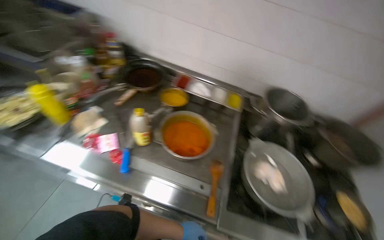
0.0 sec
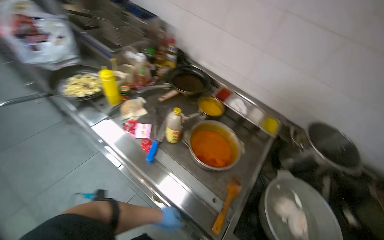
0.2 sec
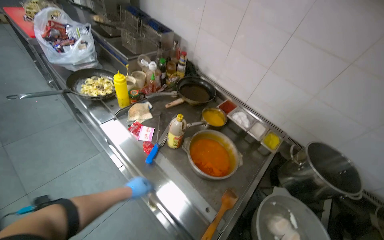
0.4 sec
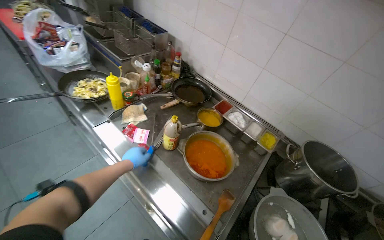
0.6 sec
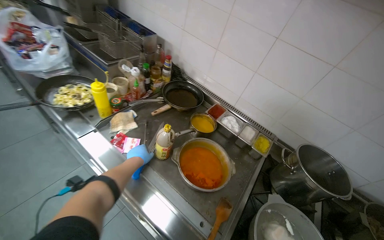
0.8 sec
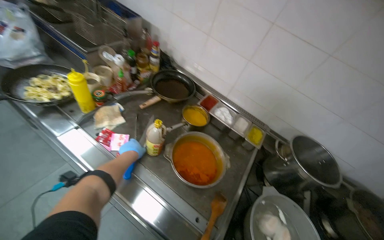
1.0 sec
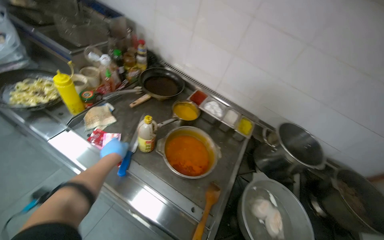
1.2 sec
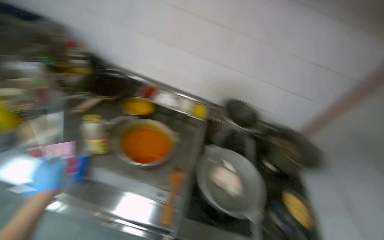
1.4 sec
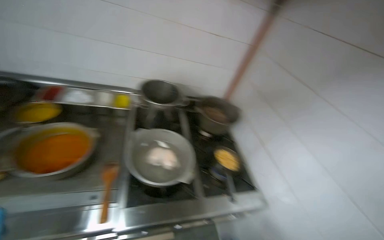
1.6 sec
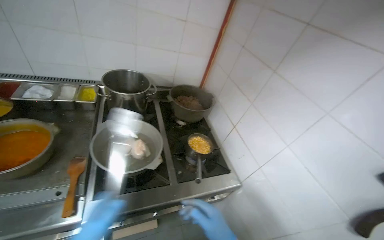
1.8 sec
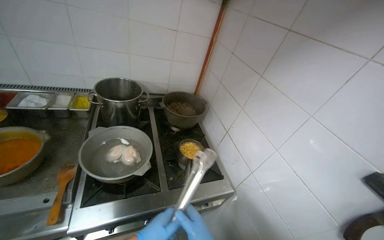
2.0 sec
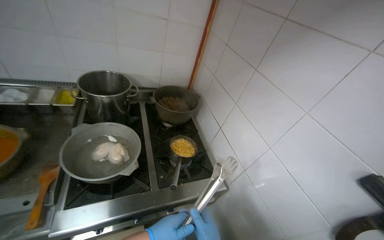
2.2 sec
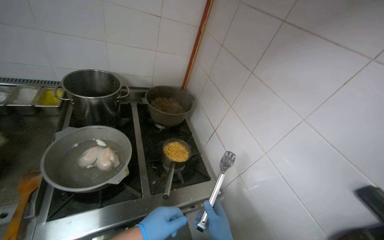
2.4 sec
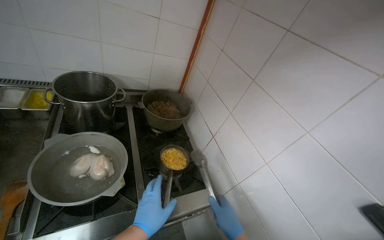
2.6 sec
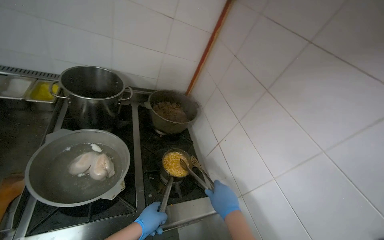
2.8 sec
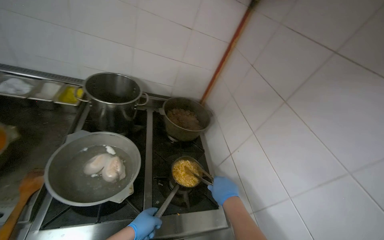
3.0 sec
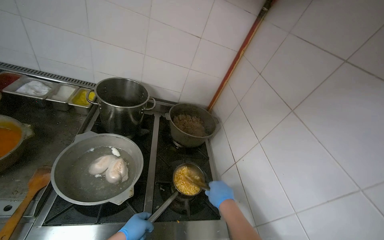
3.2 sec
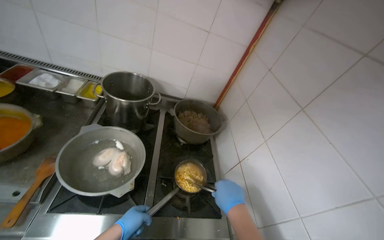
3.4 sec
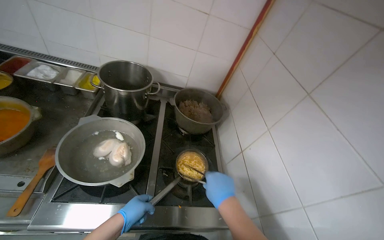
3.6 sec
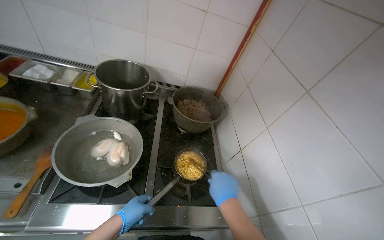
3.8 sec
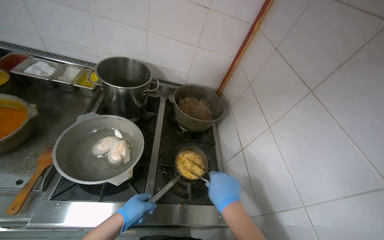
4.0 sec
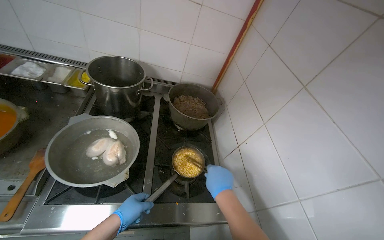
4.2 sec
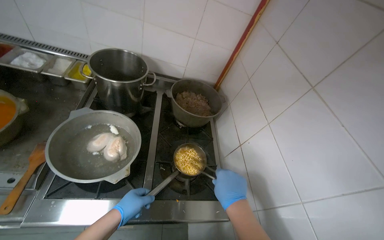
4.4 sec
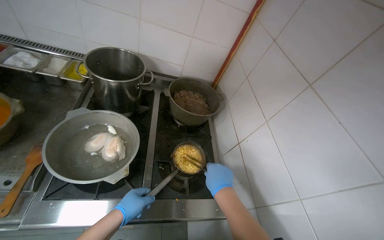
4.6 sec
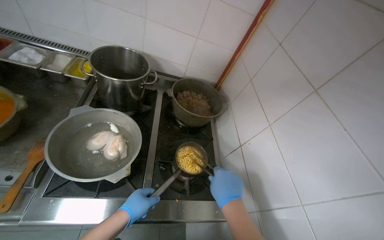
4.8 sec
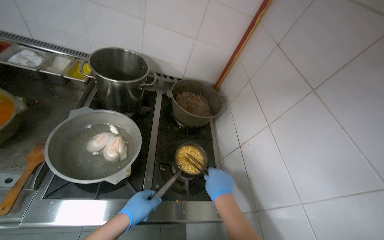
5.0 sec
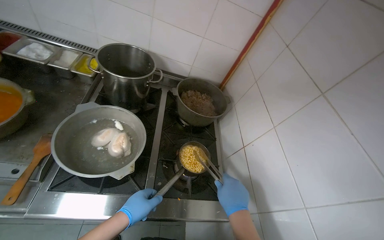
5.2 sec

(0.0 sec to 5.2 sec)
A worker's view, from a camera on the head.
Job: cooking food.
The whole recording: Seasoning and stirring noodles in pot. The worker adds various ingredients and stirs the noodles in a pot on the stove.
0.0 sec - 1.8 sec: The wearer moves about 40 cm. The wearer's head swings some 35 degrees to the right.

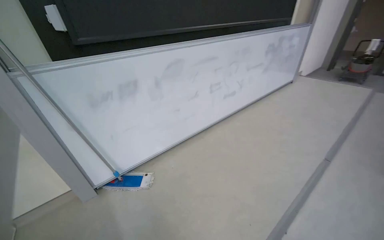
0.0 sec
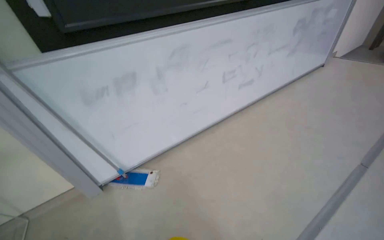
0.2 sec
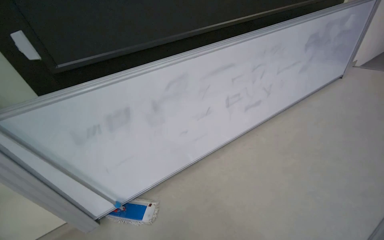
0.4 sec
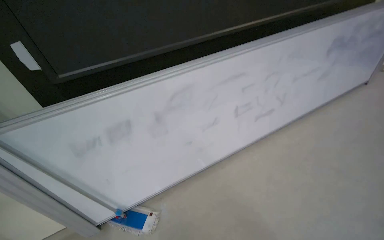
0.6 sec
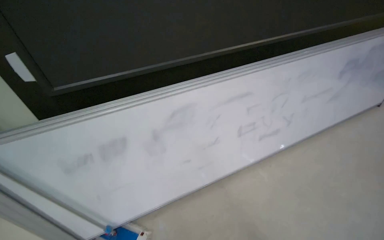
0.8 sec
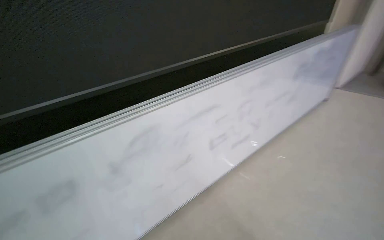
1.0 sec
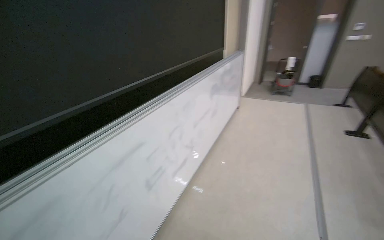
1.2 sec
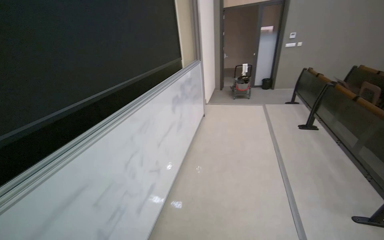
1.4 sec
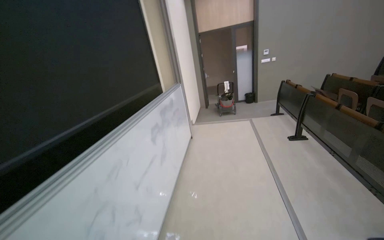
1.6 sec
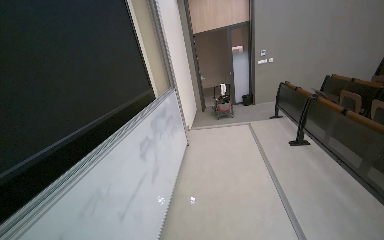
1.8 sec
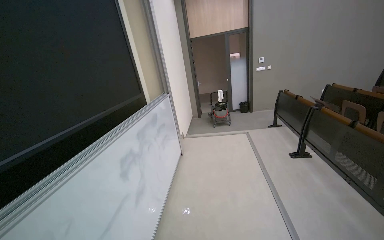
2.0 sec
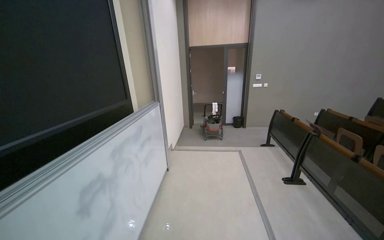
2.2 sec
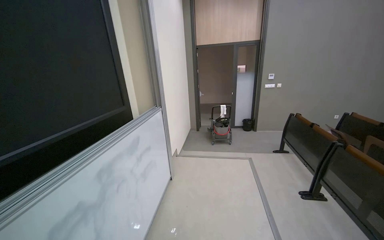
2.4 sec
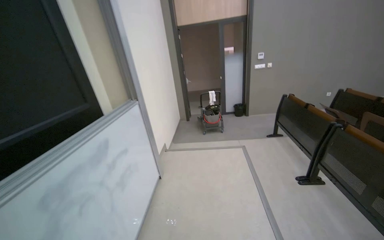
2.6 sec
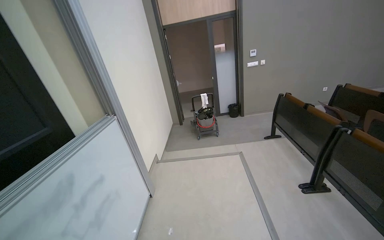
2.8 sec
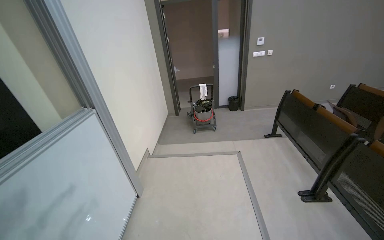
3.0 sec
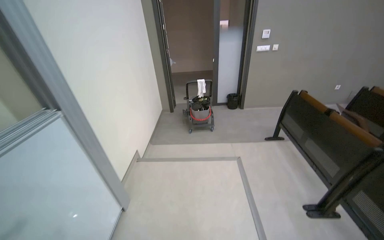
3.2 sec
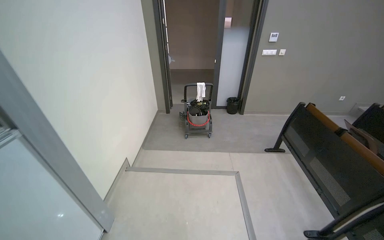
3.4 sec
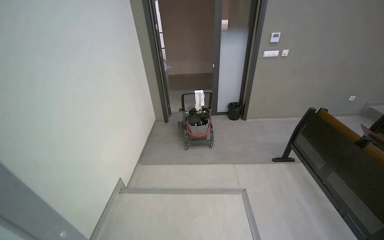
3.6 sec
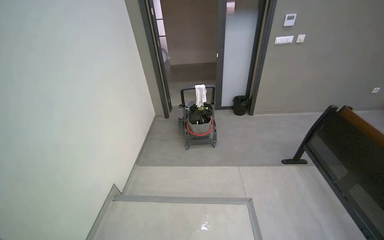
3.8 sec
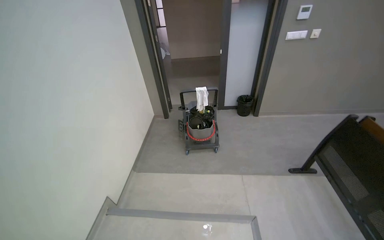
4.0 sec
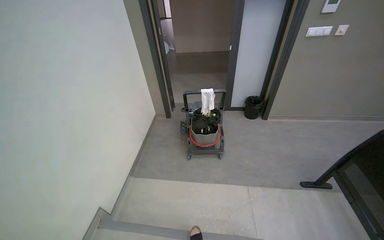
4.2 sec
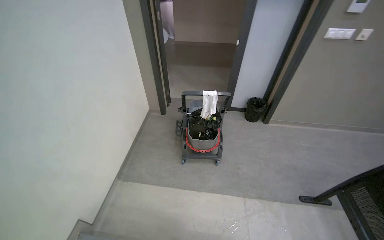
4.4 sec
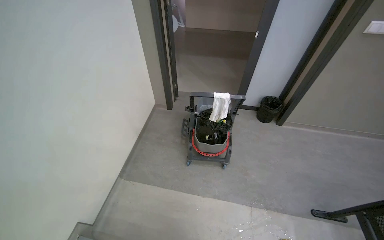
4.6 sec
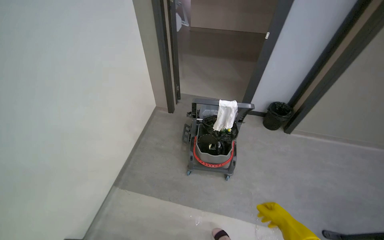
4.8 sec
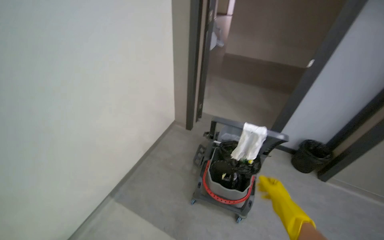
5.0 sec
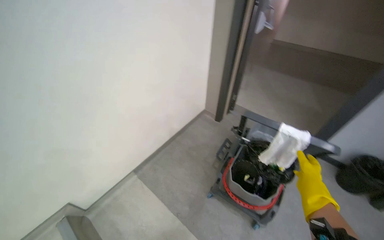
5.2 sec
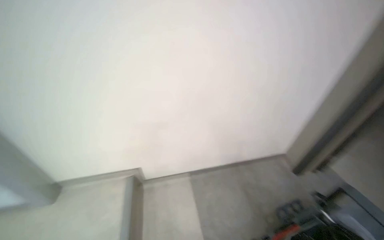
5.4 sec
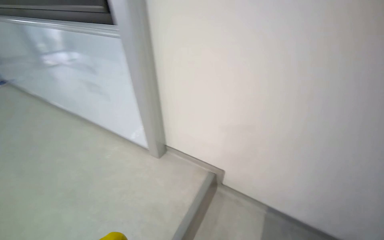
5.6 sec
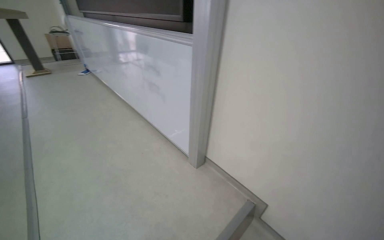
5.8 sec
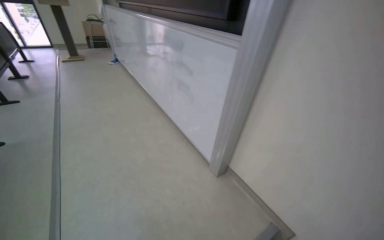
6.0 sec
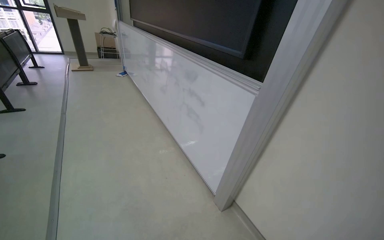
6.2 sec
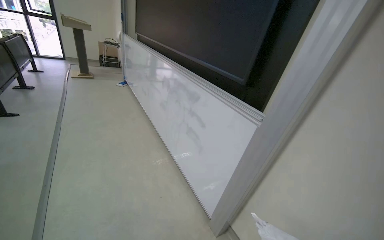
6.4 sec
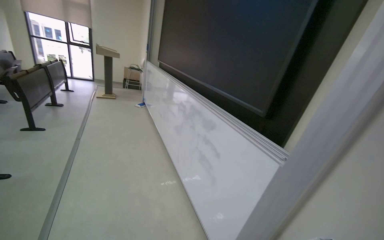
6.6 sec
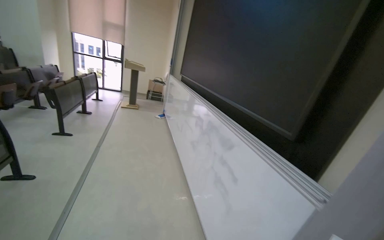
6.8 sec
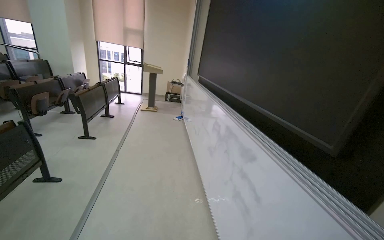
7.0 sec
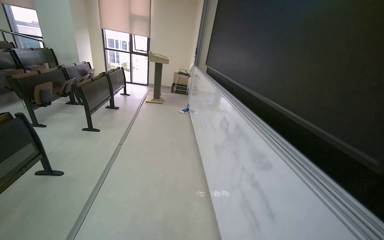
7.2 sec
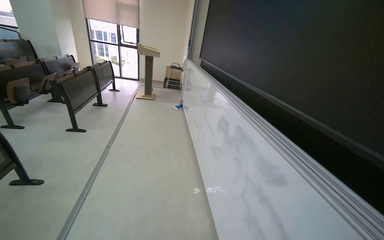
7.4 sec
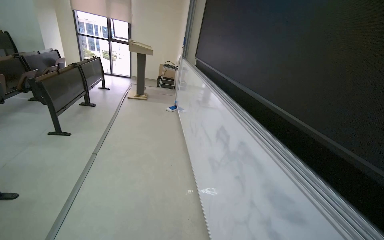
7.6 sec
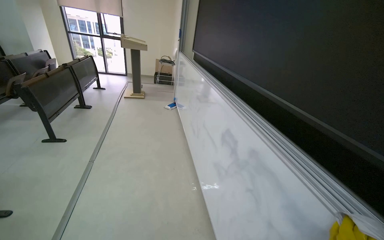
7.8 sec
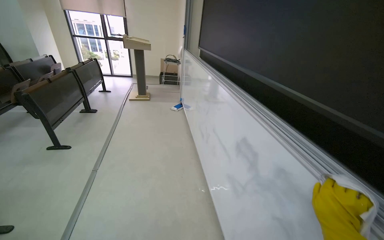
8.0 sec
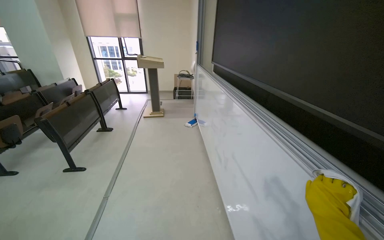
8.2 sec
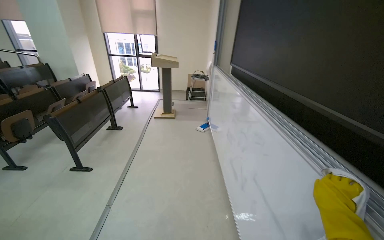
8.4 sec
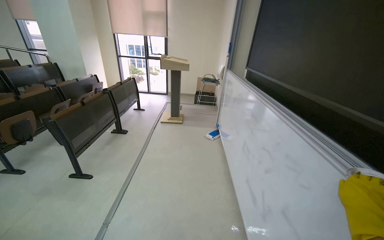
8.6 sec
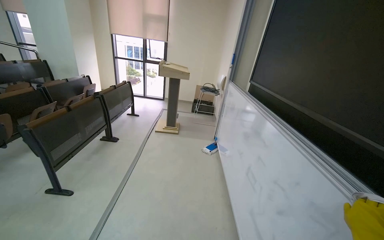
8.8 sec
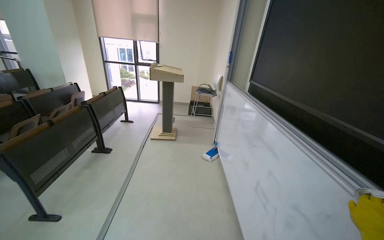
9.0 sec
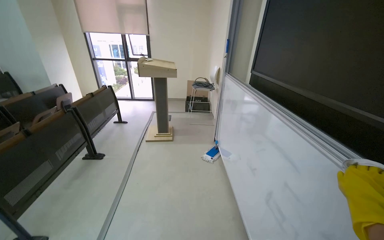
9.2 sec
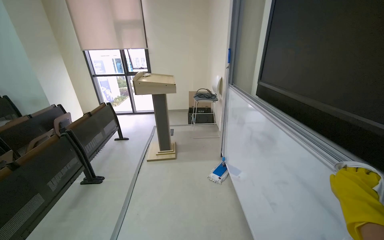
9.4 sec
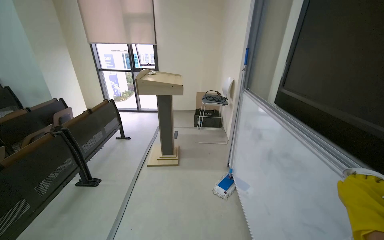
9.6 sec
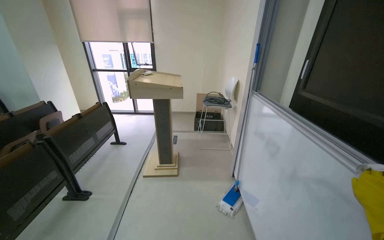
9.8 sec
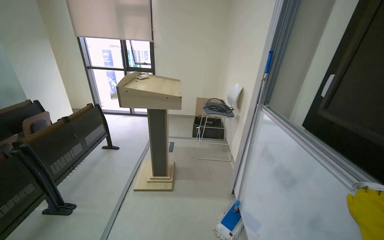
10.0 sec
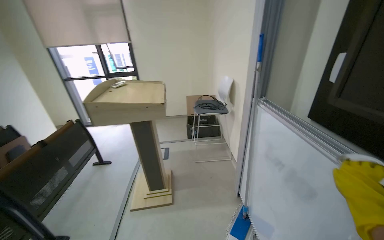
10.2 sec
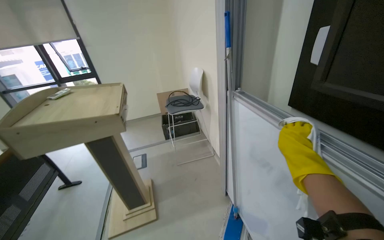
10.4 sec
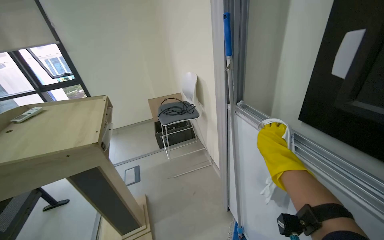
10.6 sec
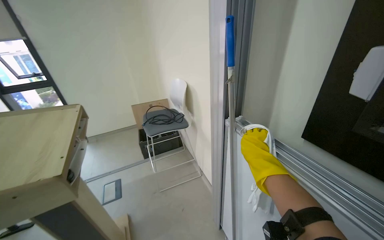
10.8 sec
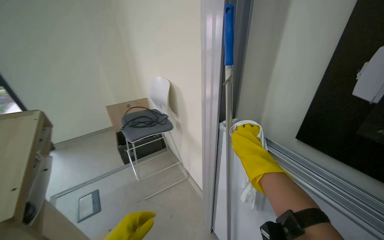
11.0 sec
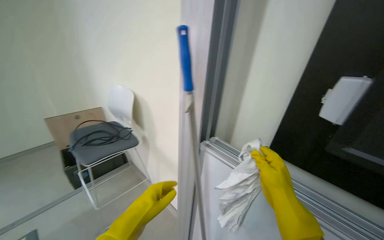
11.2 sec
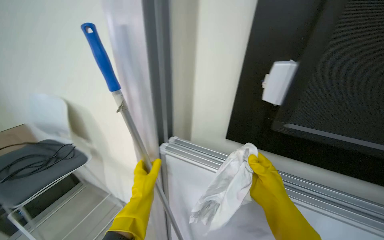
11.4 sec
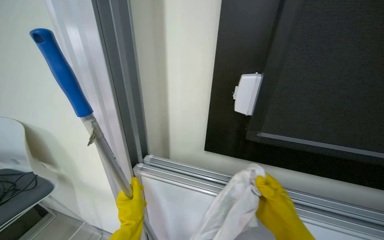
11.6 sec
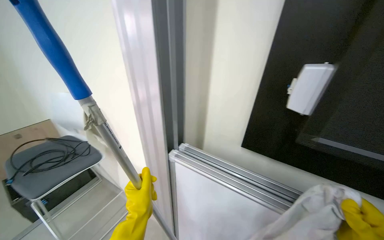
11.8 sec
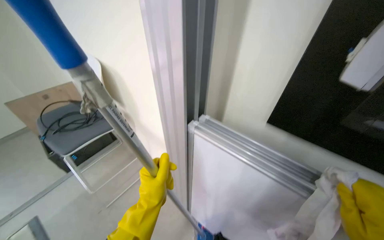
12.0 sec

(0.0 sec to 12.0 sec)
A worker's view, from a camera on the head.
Job: wiping surfaces.
The whole recording: Wiping whiteboard. The worker wipes the whiteboard with a cloth.
0.0 sec - 1.6 sec: The wearer moves some 1.5 m. The head rotates approximately 30 degrees to the right. The view tilts some 15 degrees upward.
1.6 sec - 3.0 sec: The head travels some 1.5 m.
3.0 sec - 4.4 sec: The camera is carried approximately 1.5 m. The view tips downward by approximately 15 degrees.
4.4 sec - 6.0 sec: The head rotates roughly 110 degrees to the left.
6.0 sec - 7.6 sec: The head travels about 1 m. The wearer looks about 20 degrees further to the left. The wearer looks approximately 15 degrees further upward.
7.6 sec - 9.0 sec: The camera is carried roughly 1.5 m.
9.0 sec - 10.4 sec: The camera is carried roughly 1.5 m.
10.4 sec - 12.0 sec: The camera is carried about 60 cm. The head rotates some 35 degrees to the right.

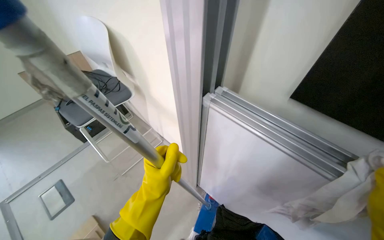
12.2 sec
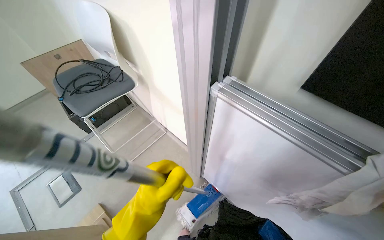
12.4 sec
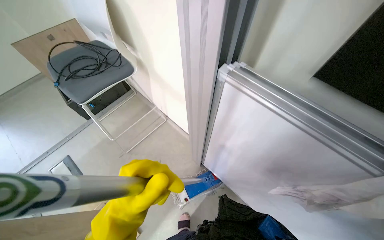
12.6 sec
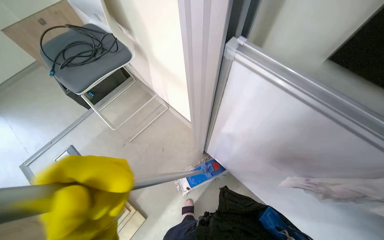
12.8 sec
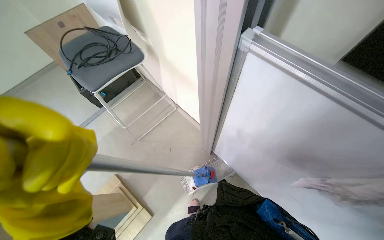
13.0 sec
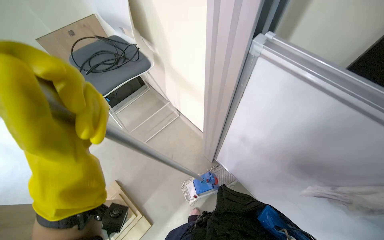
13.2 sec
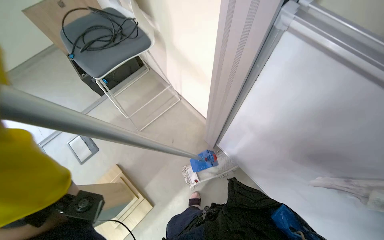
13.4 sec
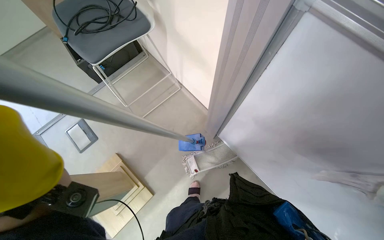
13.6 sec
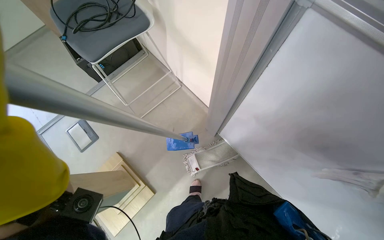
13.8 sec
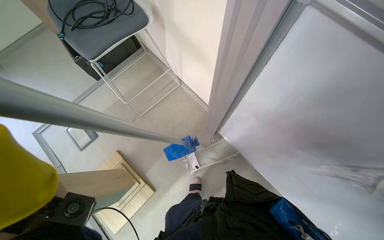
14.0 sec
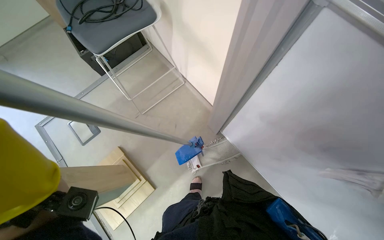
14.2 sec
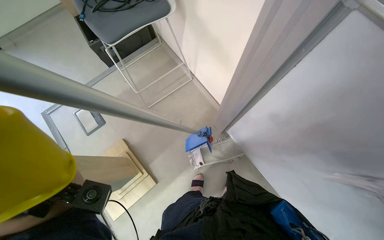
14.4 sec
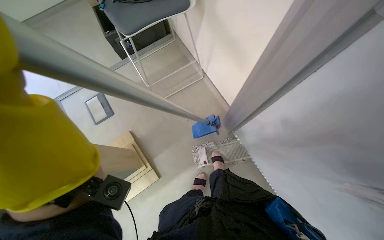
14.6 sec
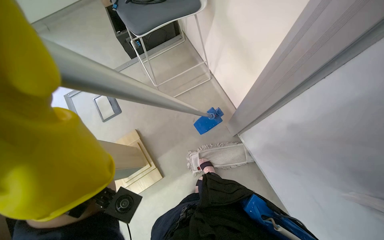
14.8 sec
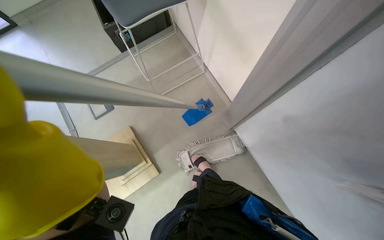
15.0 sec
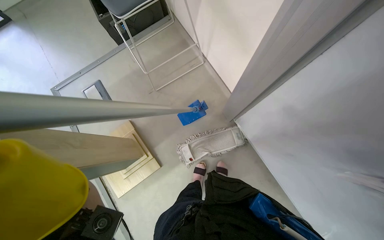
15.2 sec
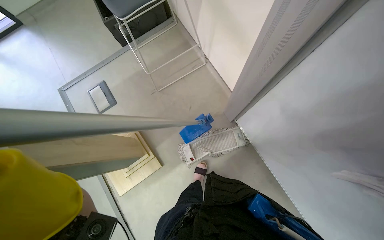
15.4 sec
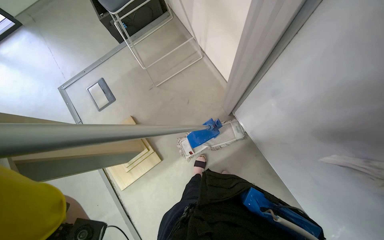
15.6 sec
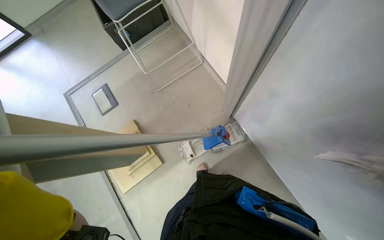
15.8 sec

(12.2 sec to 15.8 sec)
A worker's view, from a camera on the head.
Job: wiping surfaces.
The whole recording: Wiping whiteboard. The worker wipes the whiteboard with a cloth.
12.2 sec - 14.0 sec: The view tilts roughly 20 degrees downward.
